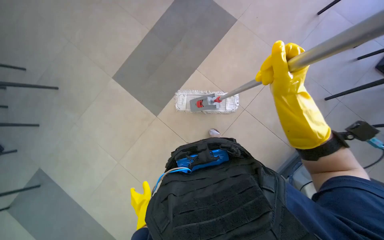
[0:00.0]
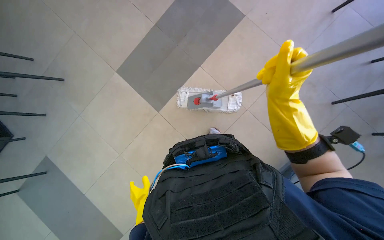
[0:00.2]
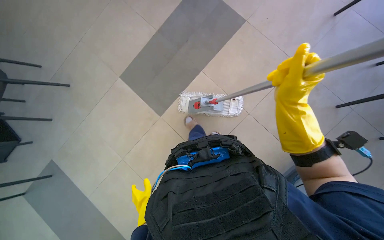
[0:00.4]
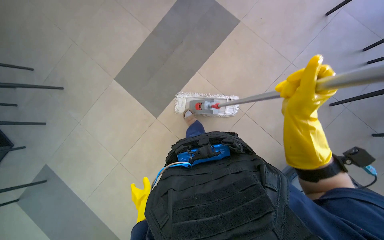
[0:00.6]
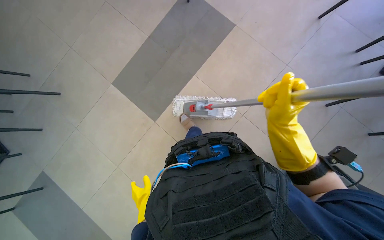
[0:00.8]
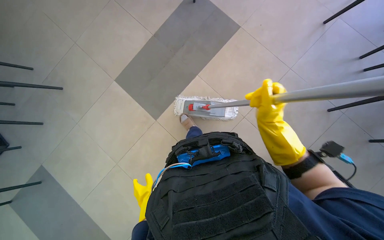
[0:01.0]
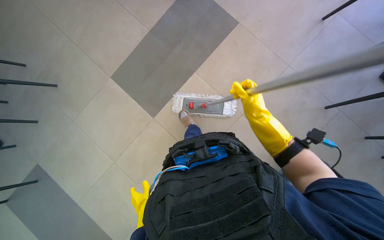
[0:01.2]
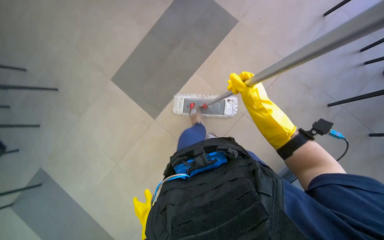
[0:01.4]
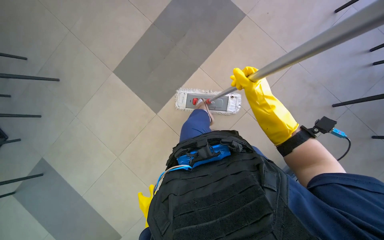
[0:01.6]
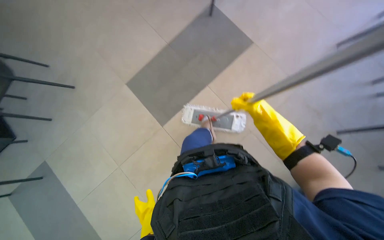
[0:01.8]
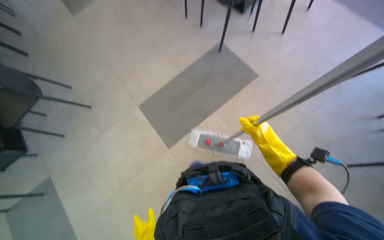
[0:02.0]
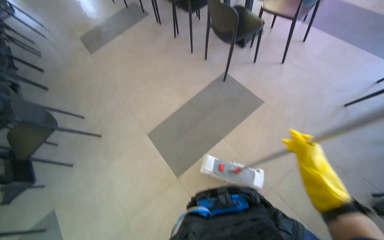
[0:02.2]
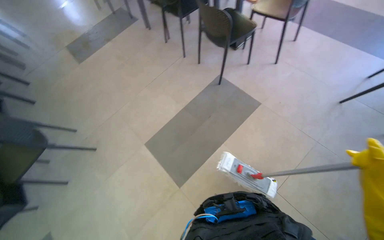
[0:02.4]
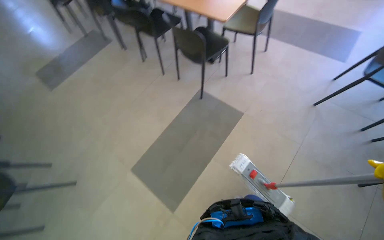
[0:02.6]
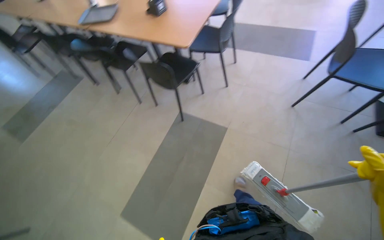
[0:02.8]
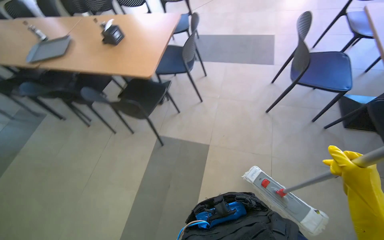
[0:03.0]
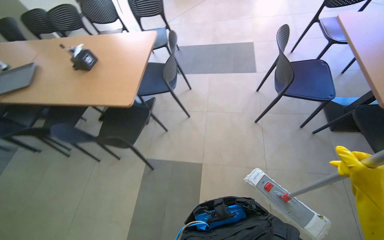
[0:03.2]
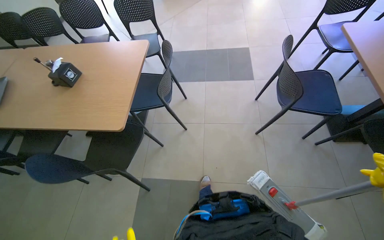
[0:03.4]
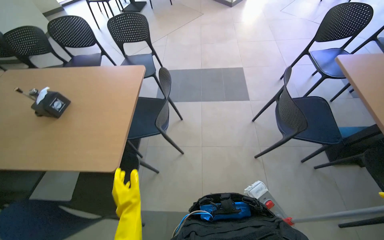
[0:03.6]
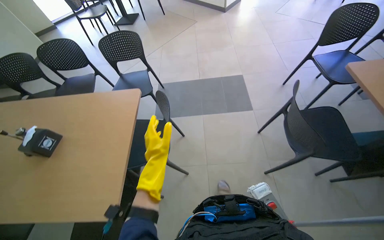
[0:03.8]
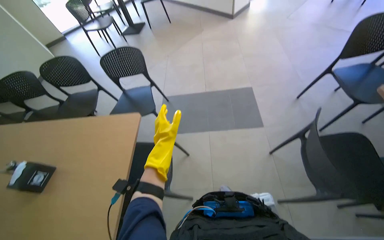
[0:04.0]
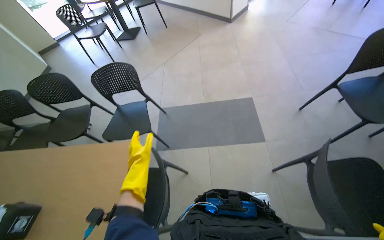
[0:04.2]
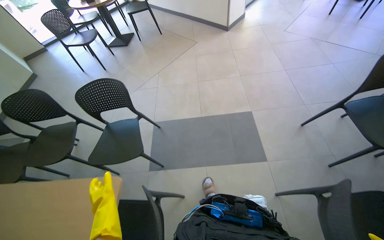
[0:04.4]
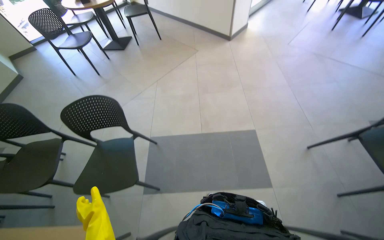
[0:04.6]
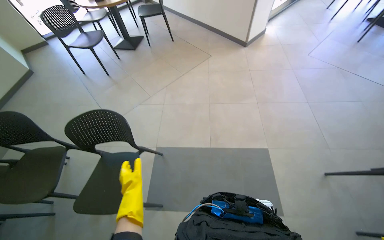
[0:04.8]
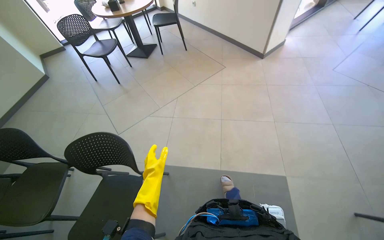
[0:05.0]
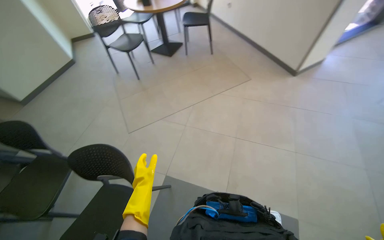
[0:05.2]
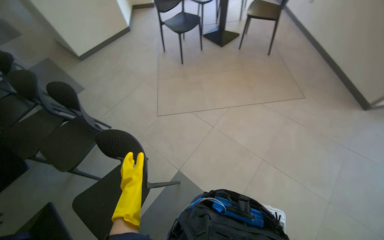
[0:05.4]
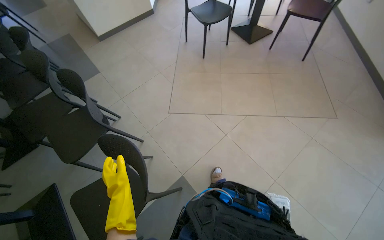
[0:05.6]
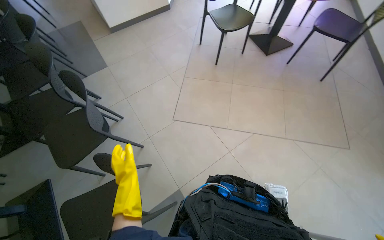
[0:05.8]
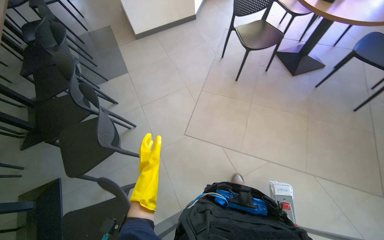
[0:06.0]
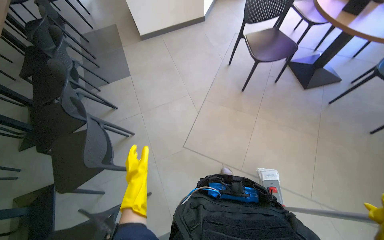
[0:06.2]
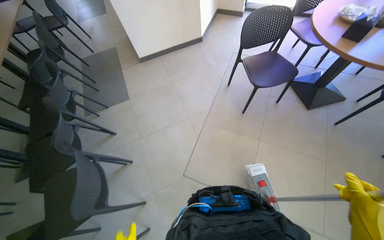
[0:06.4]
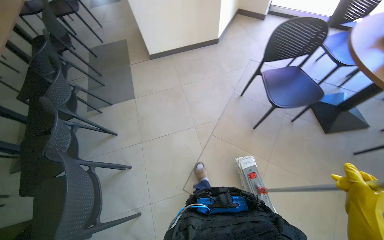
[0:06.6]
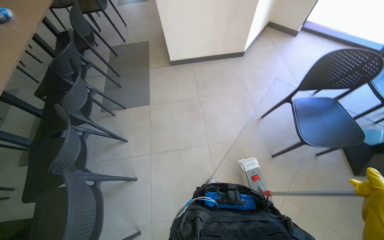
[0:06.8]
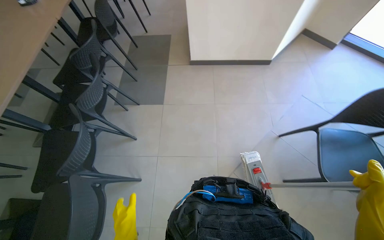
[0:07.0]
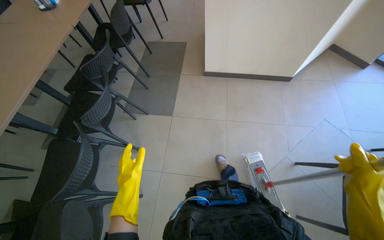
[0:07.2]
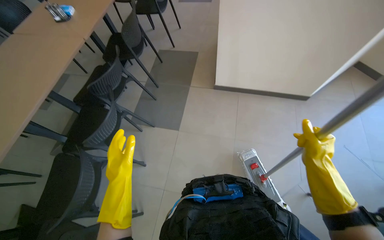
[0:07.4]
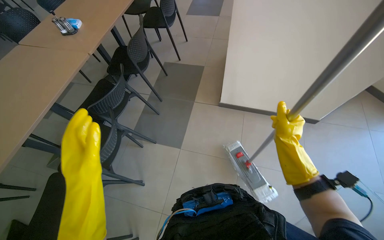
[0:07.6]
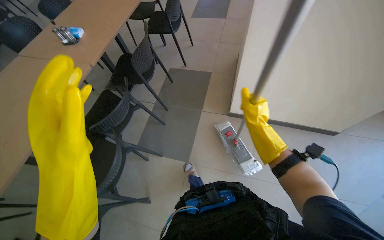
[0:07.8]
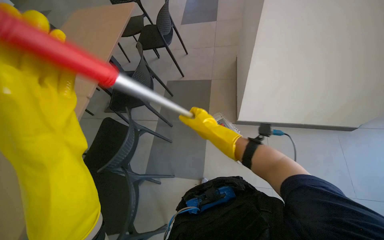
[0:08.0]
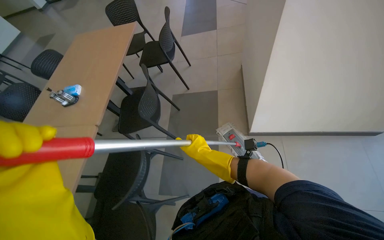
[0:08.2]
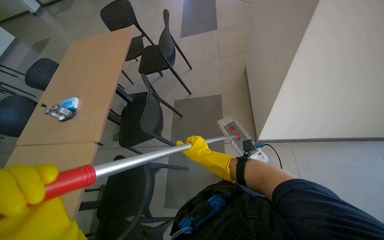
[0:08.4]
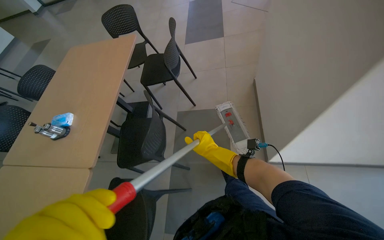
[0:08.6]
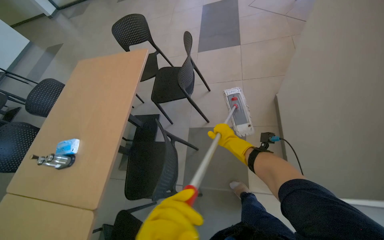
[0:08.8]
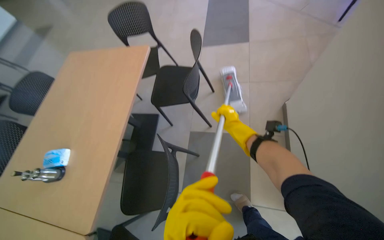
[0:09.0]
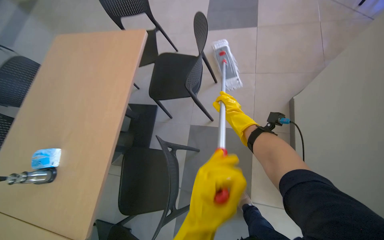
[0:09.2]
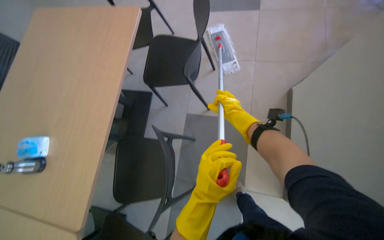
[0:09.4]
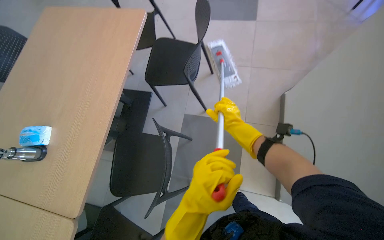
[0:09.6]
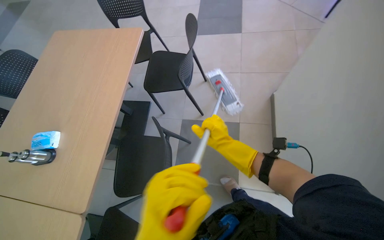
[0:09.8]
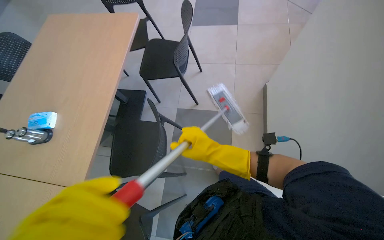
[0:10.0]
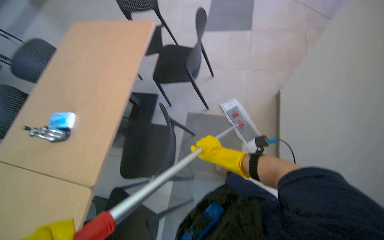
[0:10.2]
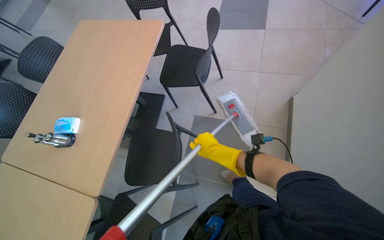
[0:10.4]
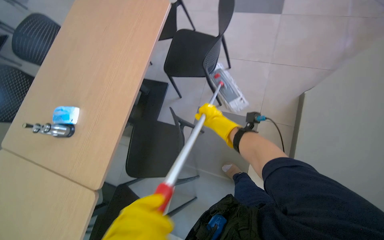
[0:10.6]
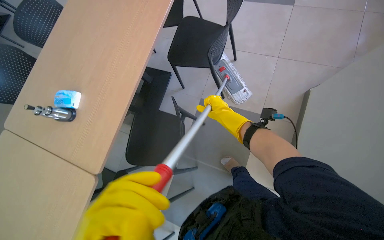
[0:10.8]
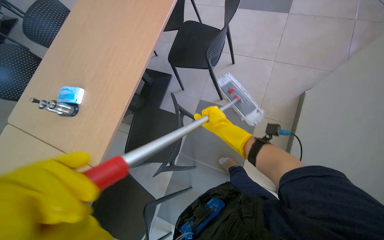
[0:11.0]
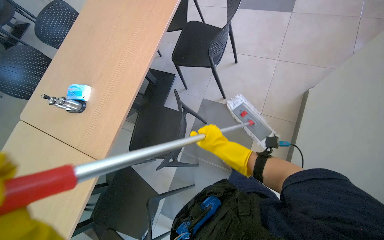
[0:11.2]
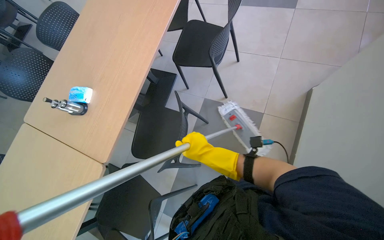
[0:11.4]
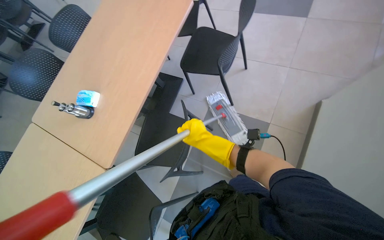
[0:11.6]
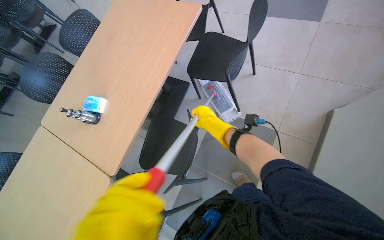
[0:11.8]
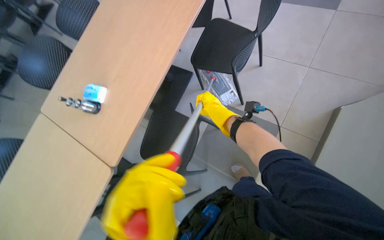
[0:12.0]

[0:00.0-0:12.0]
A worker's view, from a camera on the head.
Job: mopping floor.
The whole recording: Mopping cafeteria floor. The worker mops the tiled floor of the cafeteria, moving chairs to clear the path.
0:01.6 to 0:03.0: The head rotates approximately 30 degrees to the right. The view tilts about 40 degrees upward.
0:03.0 to 0:04.4: The camera is carried approximately 1.5 m.
0:04.4 to 0:06.0: The camera is carried some 1.5 m. The wearer looks some 70 degrees further to the left.
0:06.0 to 0:07.6: The camera travels roughly 1.5 m. The wearer looks about 40 degrees further to the left.
0:07.6 to 0:09.0: The camera travels about 1 m.
0:09.0 to 0:10.4: The right hand travels nearer to the camera and to the left by some 15 cm.
0:10.4 to 0:12.0: The right hand goes up and down the picture, approximately 15 cm each way, reversing 2 times.

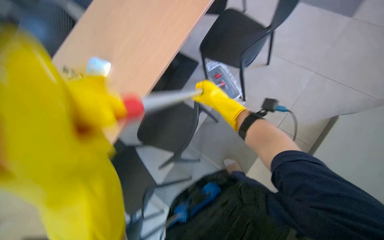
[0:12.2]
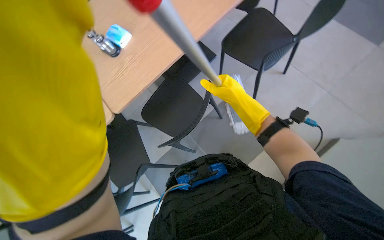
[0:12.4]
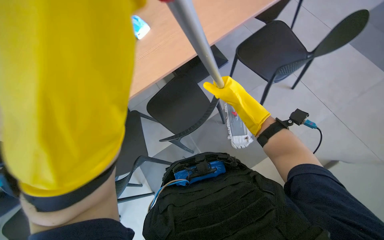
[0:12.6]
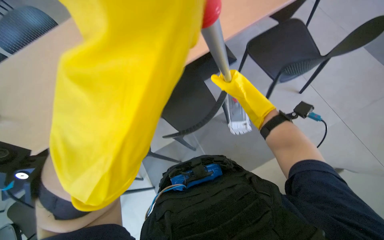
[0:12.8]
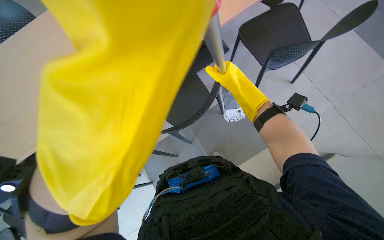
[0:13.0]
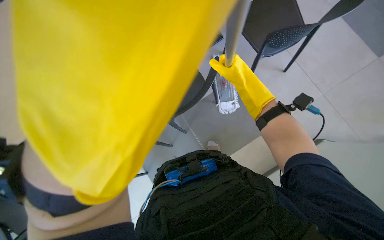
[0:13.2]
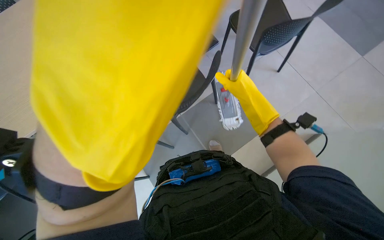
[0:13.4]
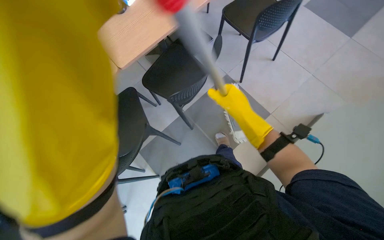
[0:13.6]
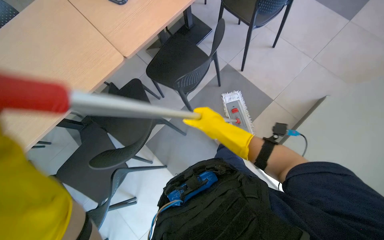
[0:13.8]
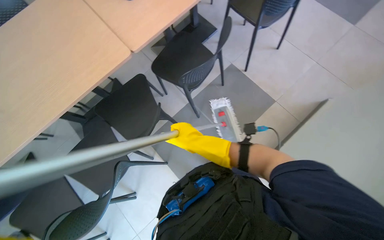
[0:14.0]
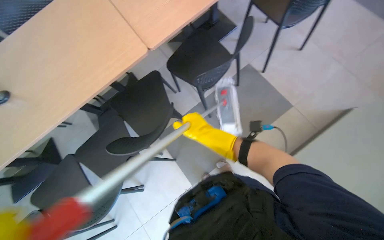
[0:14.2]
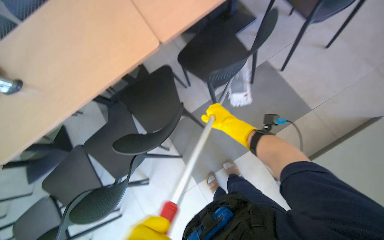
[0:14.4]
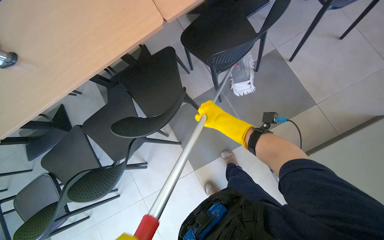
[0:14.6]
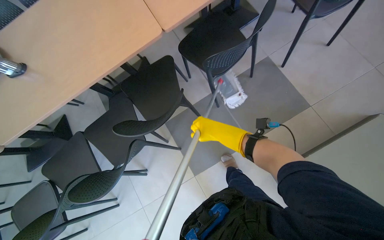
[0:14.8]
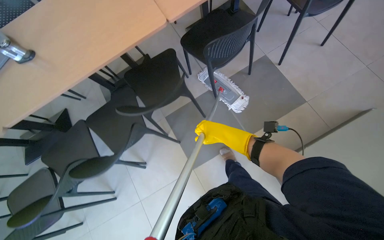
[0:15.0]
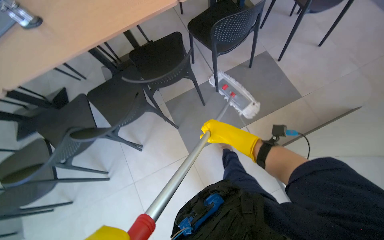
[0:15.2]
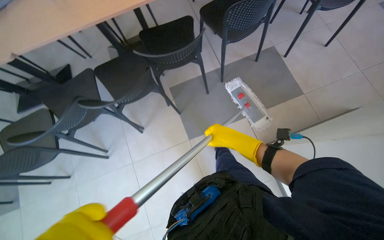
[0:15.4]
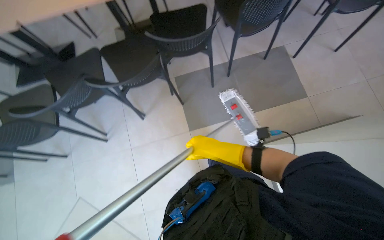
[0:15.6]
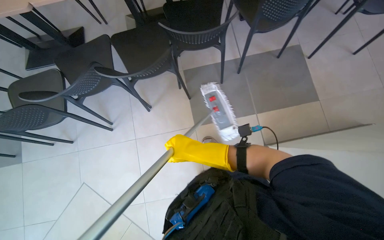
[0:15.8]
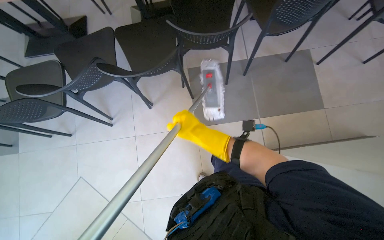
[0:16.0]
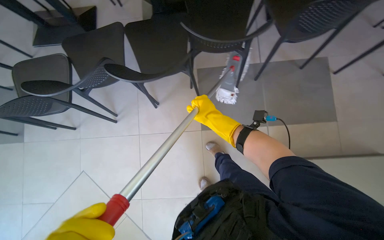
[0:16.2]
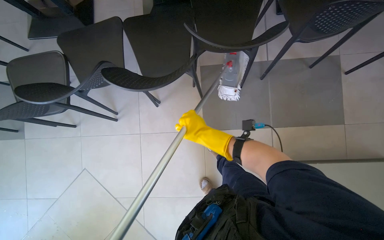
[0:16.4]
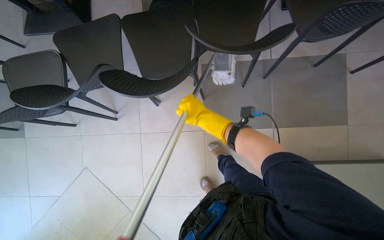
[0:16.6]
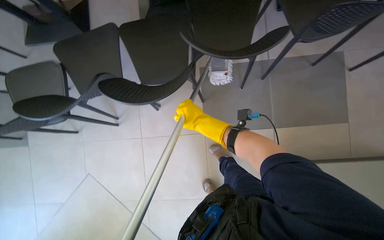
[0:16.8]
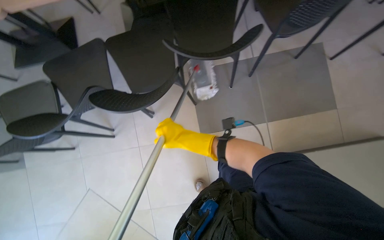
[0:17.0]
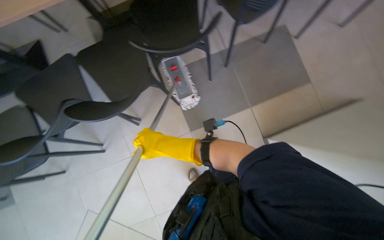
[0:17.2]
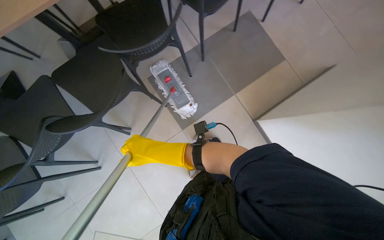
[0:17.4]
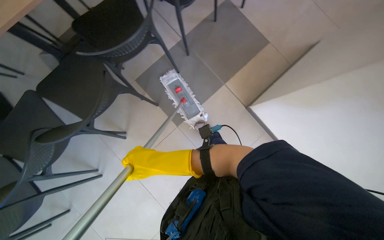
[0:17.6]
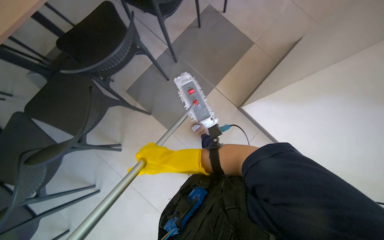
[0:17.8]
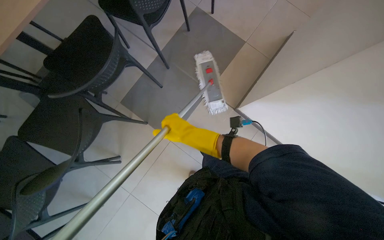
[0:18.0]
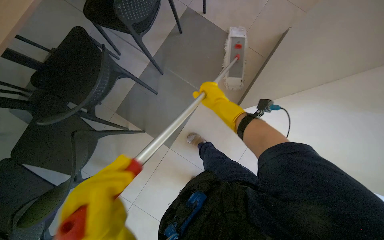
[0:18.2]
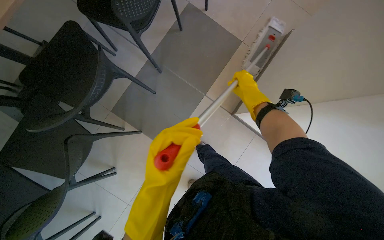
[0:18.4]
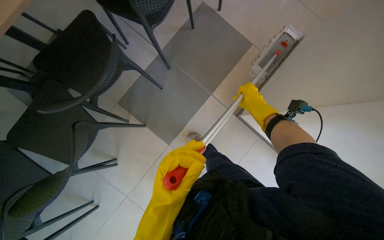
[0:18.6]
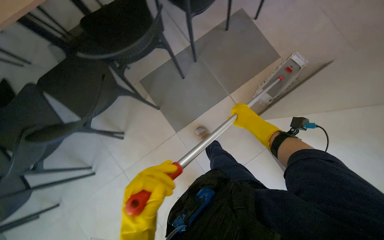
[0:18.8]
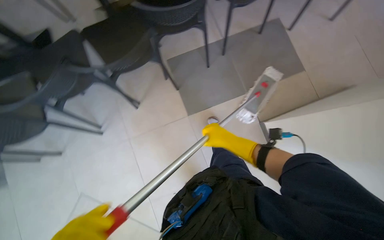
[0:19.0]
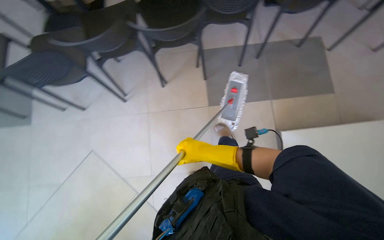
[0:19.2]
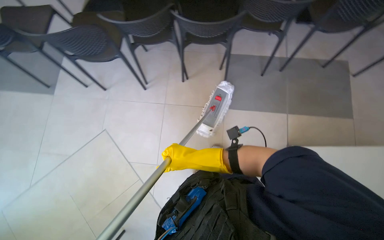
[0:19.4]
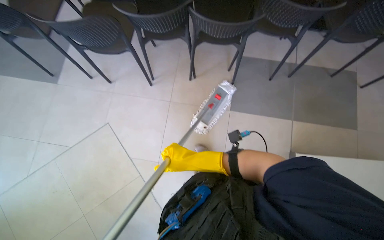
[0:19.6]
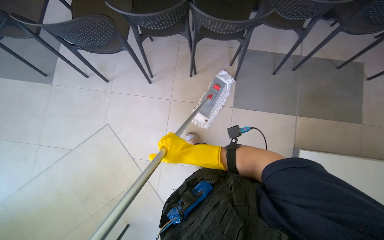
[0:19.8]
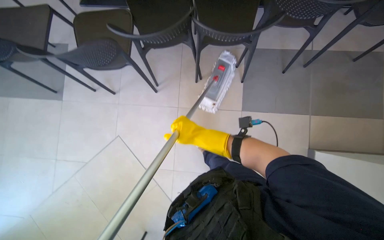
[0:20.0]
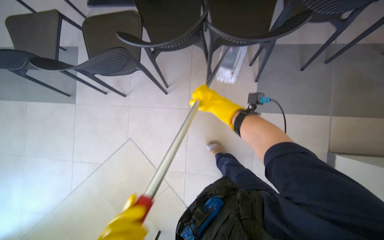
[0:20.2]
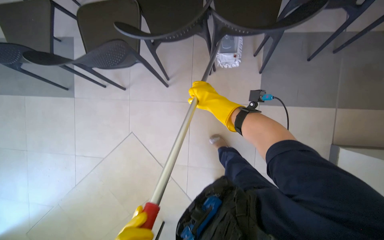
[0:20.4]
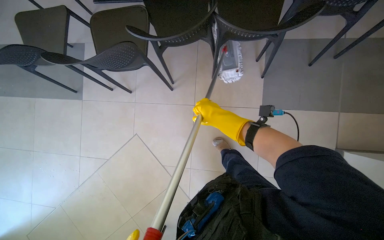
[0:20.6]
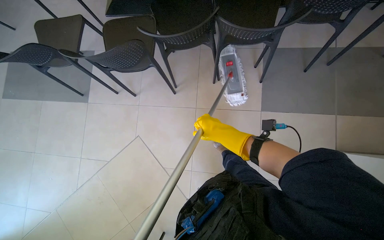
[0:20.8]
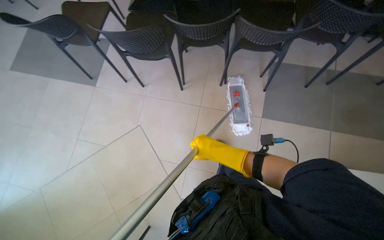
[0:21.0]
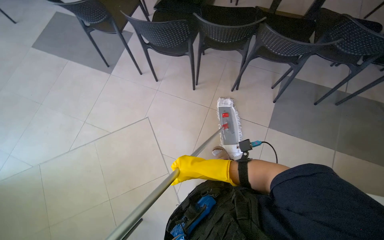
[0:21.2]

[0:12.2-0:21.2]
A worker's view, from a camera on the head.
Job: mopping floor.
The whole recording: Mopping cafeteria floor. The worker mops the tiled floor of the cafeteria, moving chairs to clear the path.
0:12.2 to 0:13.8: The view tilts some 20 degrees downward.
0:13.8 to 0:15.2: The right hand moves farther from the camera, roughly 10 cm.
0:15.2 to 0:16.6: The view tips downward by approximately 15 degrees. The right hand travels to the left by roughly 30 cm.
0:16.6 to 0:18.2: Everything in view rotates some 55 degrees counterclockwise.
0:18.2 to 0:19.8: The camera travels roughly 60 cm. The head turns to the left by some 70 degrees.
0:19.8 to 0:21.2: The right hand reaches some 35 cm up the picture, then returns.